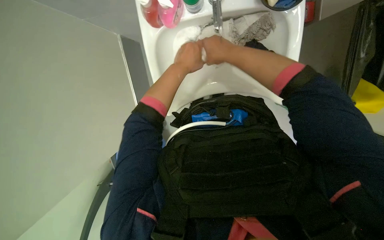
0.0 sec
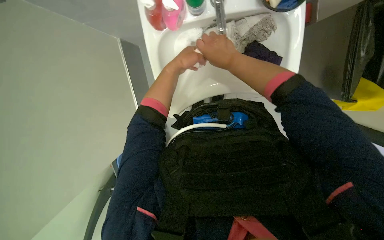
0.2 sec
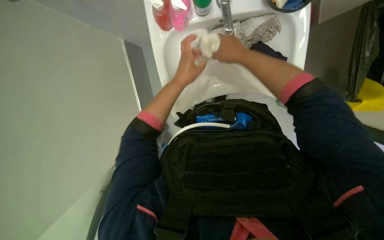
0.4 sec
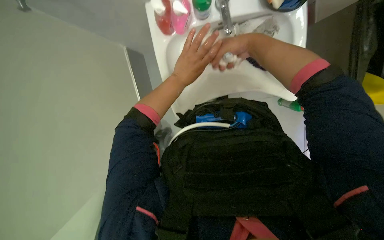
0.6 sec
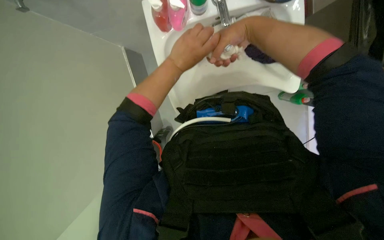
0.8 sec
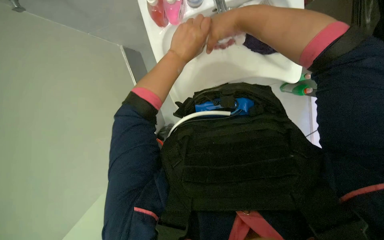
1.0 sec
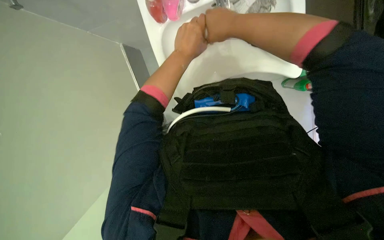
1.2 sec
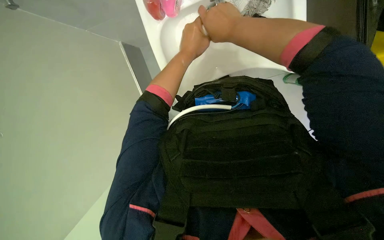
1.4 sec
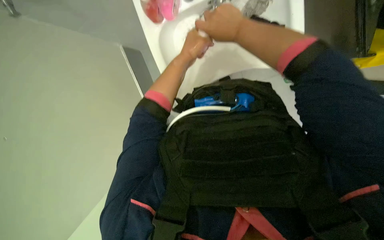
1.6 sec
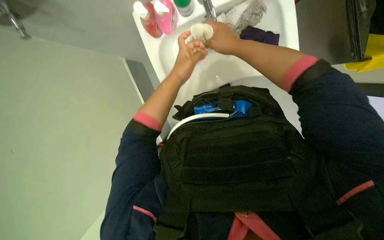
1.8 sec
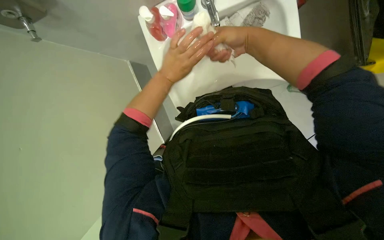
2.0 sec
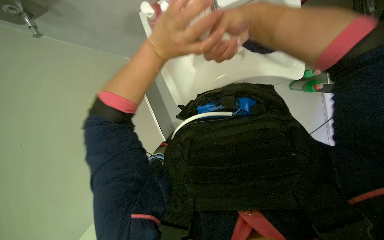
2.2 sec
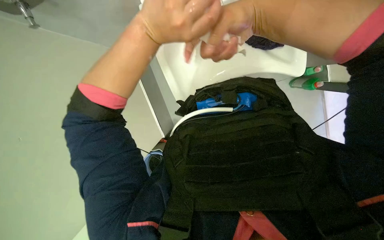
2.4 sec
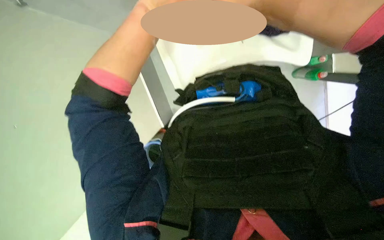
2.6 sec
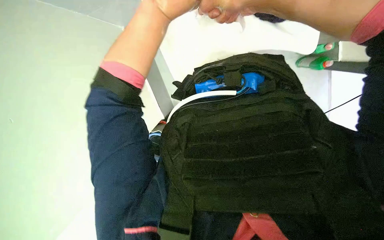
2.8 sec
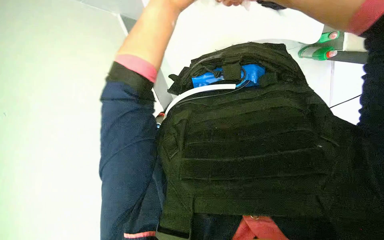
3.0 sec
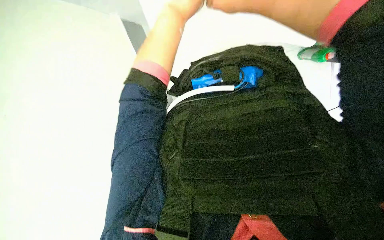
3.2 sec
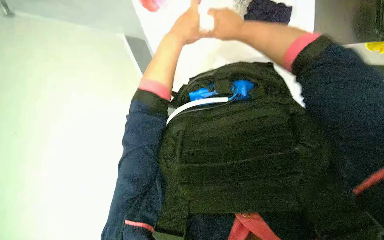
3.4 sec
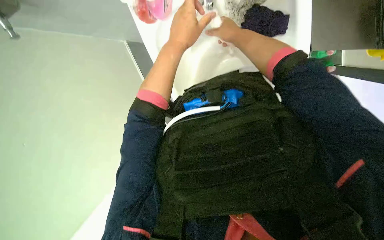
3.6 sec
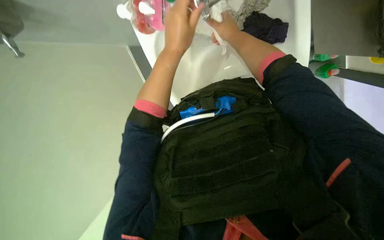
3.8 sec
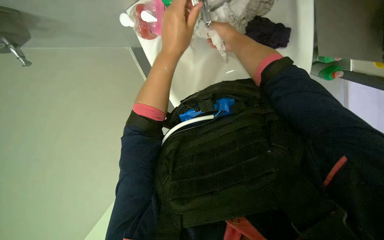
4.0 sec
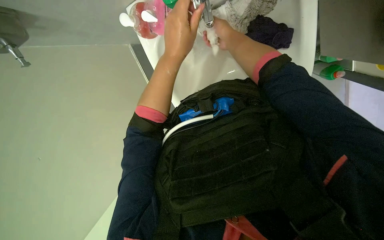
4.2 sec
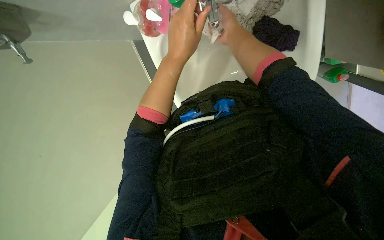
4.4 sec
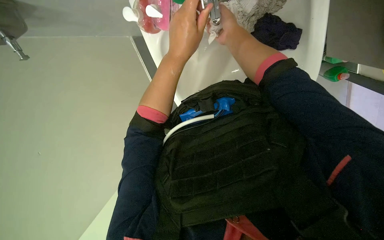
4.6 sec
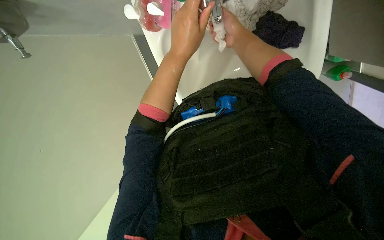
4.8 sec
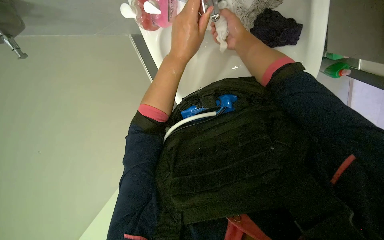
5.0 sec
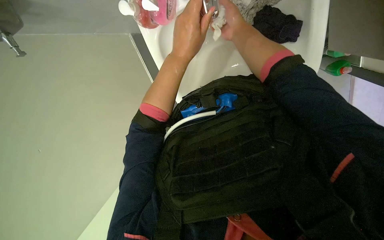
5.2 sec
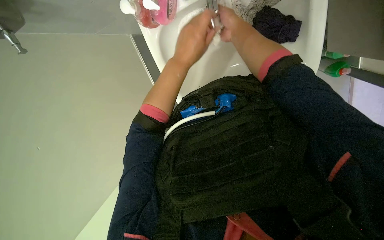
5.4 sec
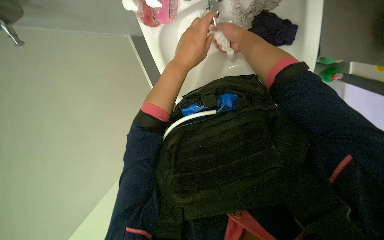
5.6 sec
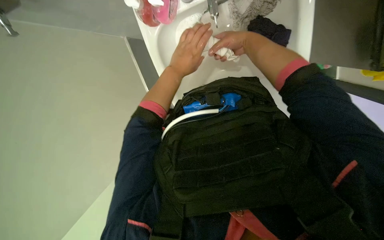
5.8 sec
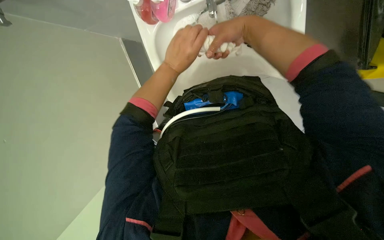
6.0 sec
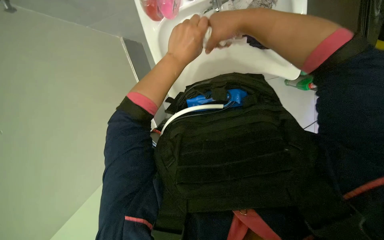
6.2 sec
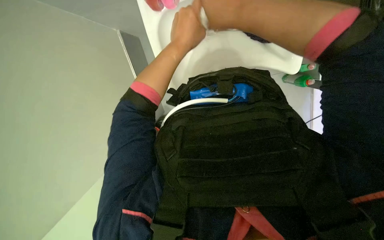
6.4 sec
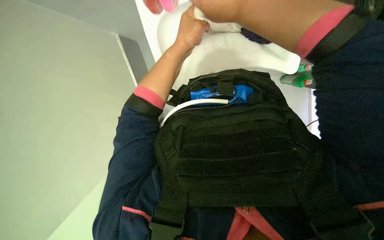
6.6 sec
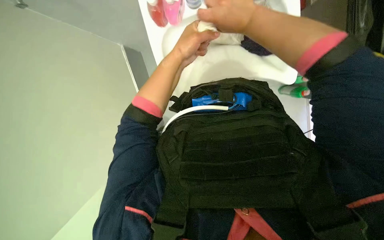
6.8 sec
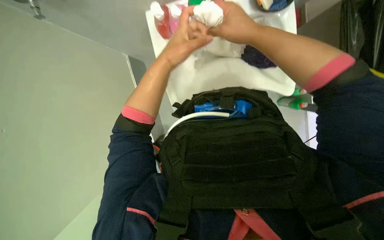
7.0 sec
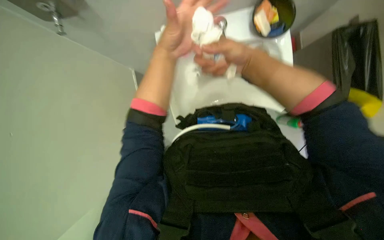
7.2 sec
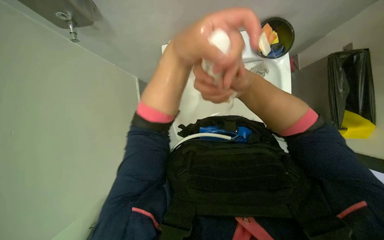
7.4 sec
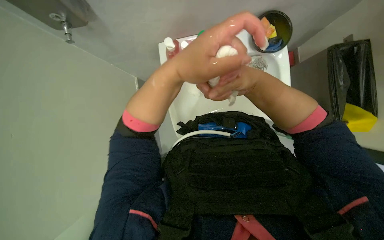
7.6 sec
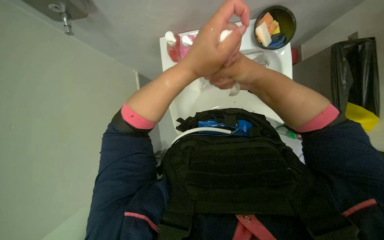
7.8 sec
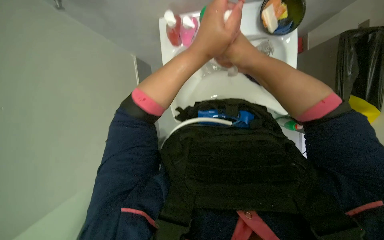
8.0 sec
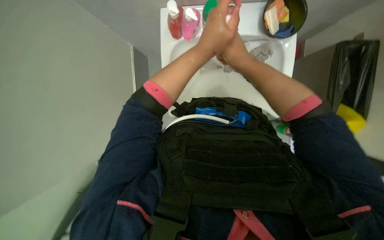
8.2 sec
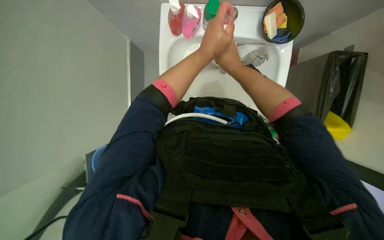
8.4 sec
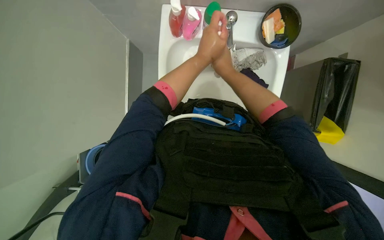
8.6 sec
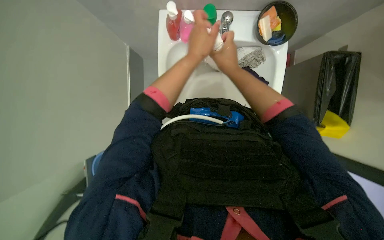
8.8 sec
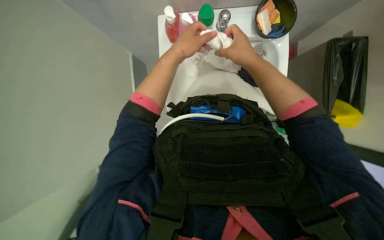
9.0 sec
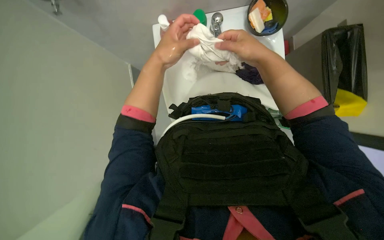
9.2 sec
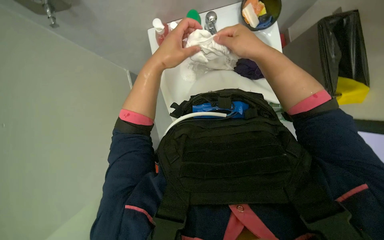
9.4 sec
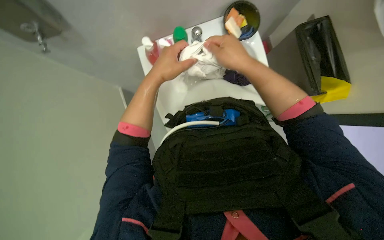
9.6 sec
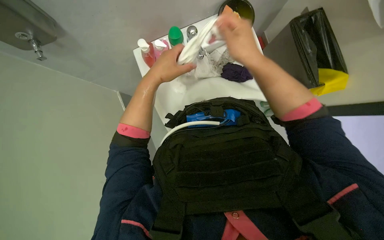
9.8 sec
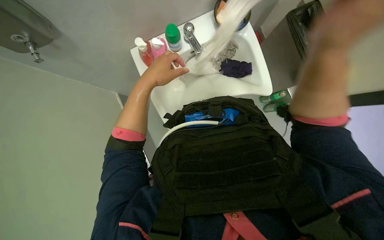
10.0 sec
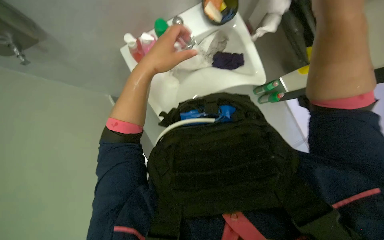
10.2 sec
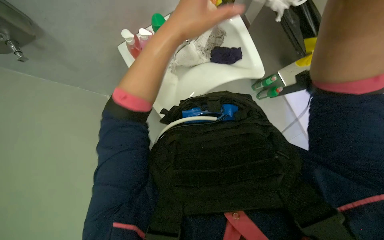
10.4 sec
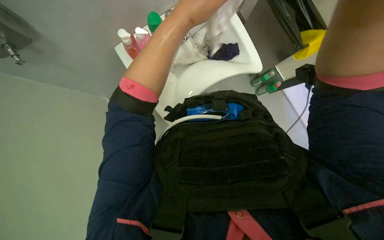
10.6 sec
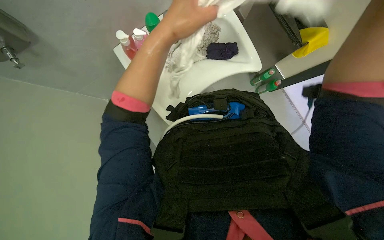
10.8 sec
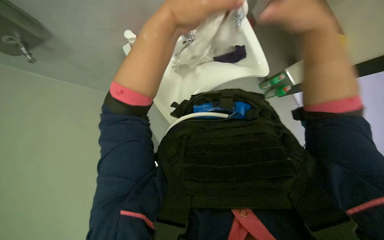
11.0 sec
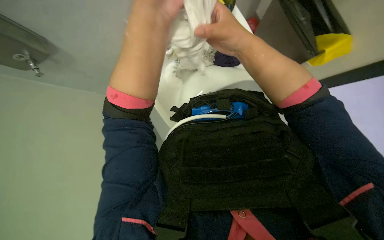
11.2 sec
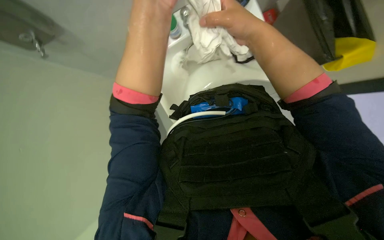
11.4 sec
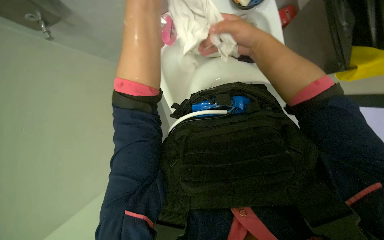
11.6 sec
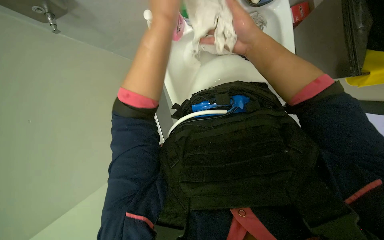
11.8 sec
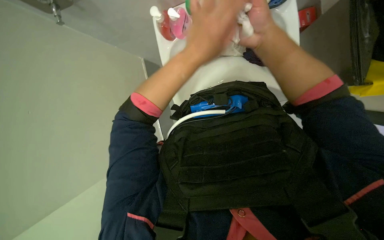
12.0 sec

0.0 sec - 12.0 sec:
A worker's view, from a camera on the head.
Job: preparing cleaning supplies.
The whole recording: Washing cloths in sink. The worker washes a purple cloth in the sink, scrubbing and rinsing it.
0.0 sec - 1.6 sec: The hands make small movements and keep their place.
1.6 sec - 3.0 sec: The view tilts roughly 10 degrees downward.
3.0 sec - 4.4 sec: The wearer looks roughly 15 degrees further upward.
4.4 sec - 6.0 sec: The left hand shifts roughly 10 cm farther from the camera.
6.0 sec - 7.6 sec: The camera pitches upward, by roughly 15 degrees. The right hand goes approximately 10 cm down the picture.
9.0 sec - 10.4 sec: The left hand shifts approximately 15 cm nearer to the camera.

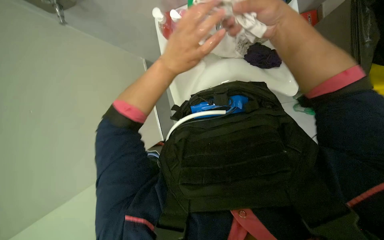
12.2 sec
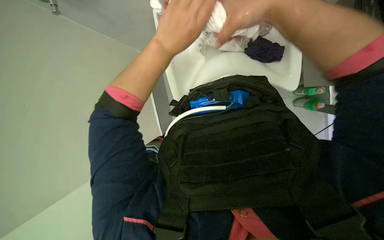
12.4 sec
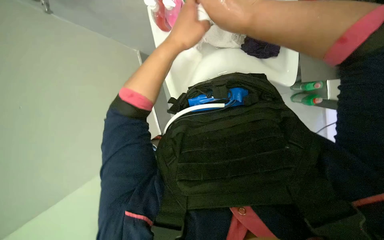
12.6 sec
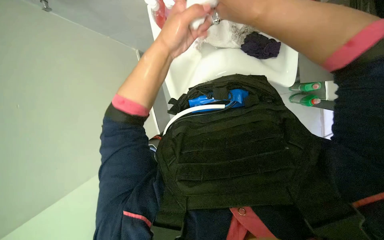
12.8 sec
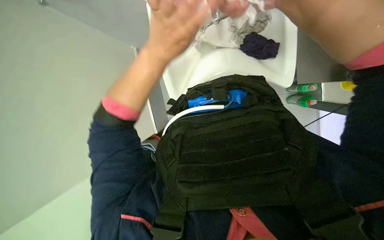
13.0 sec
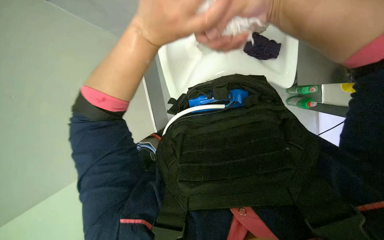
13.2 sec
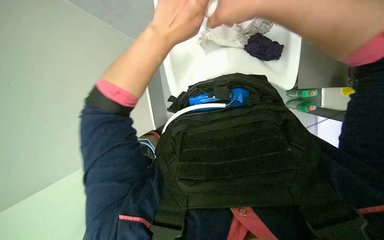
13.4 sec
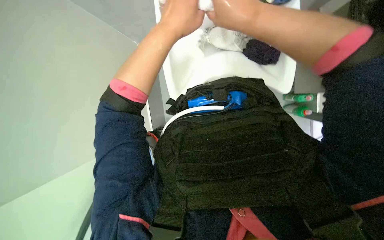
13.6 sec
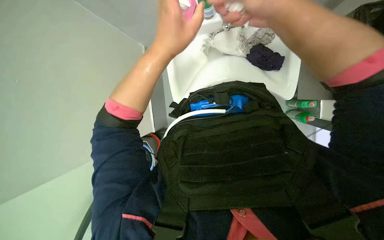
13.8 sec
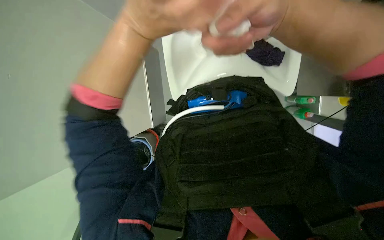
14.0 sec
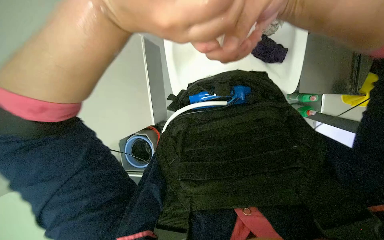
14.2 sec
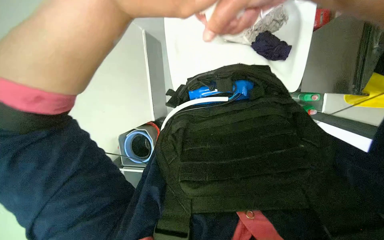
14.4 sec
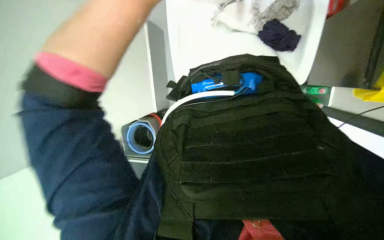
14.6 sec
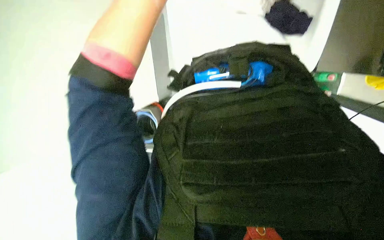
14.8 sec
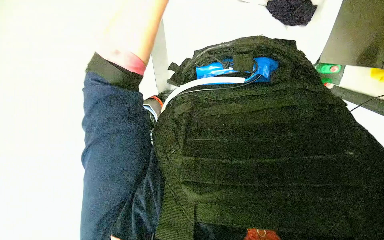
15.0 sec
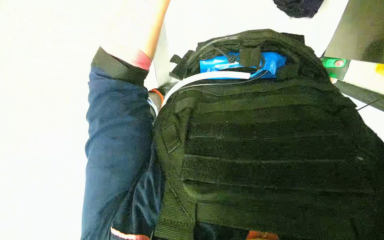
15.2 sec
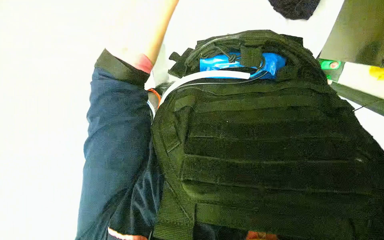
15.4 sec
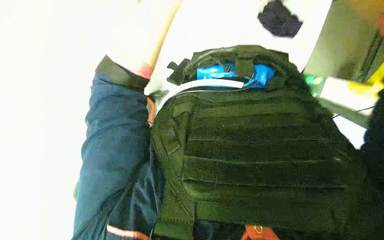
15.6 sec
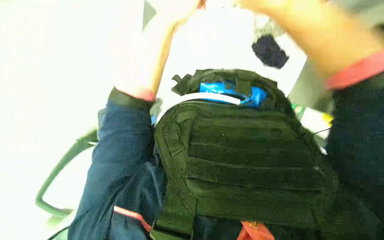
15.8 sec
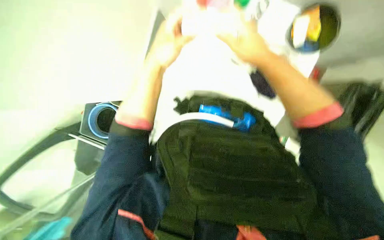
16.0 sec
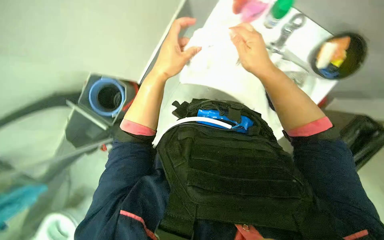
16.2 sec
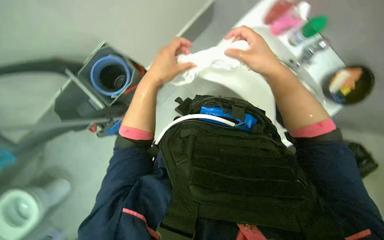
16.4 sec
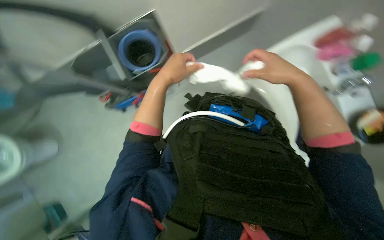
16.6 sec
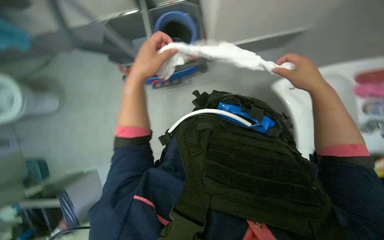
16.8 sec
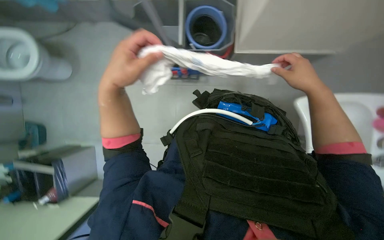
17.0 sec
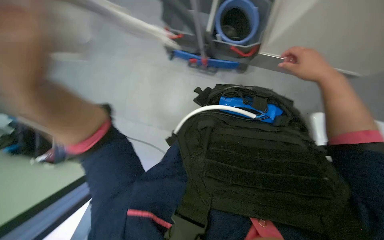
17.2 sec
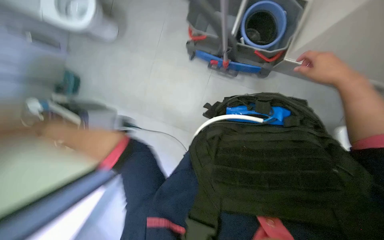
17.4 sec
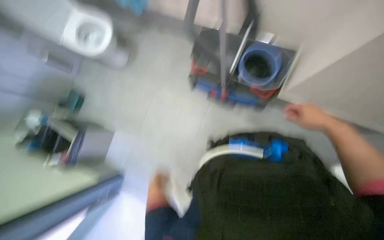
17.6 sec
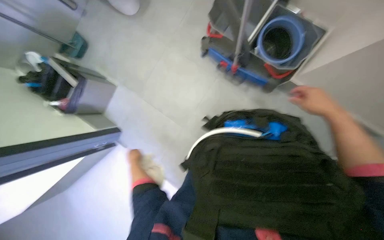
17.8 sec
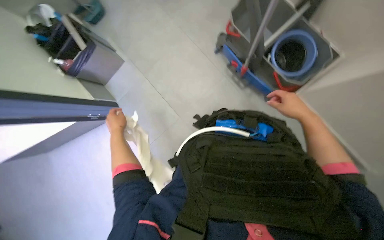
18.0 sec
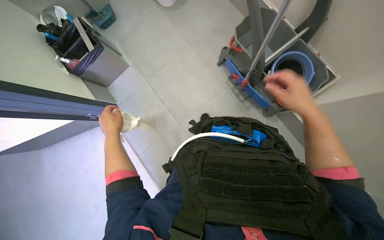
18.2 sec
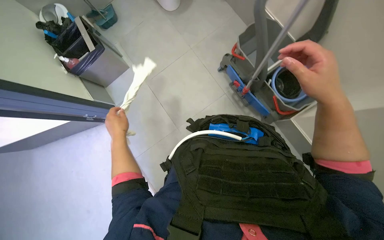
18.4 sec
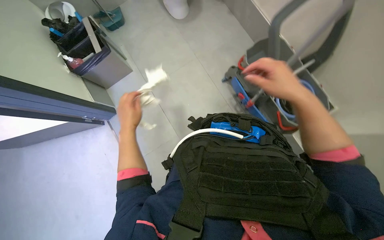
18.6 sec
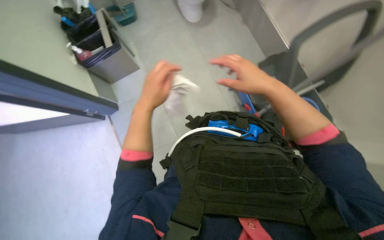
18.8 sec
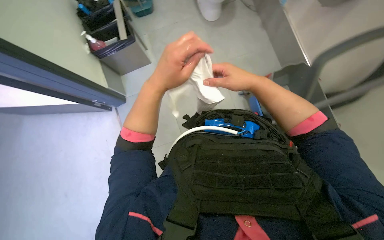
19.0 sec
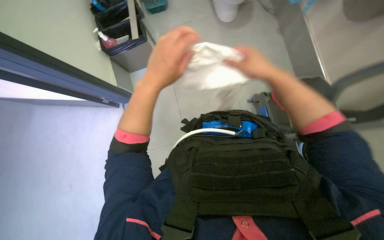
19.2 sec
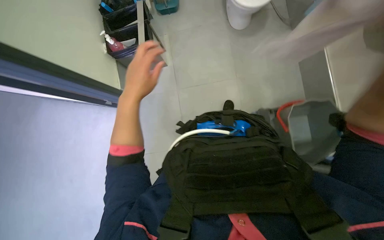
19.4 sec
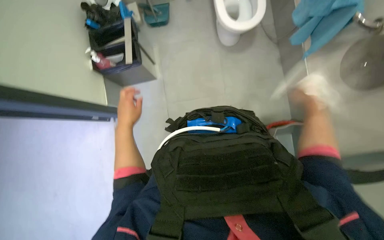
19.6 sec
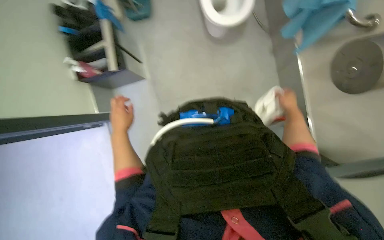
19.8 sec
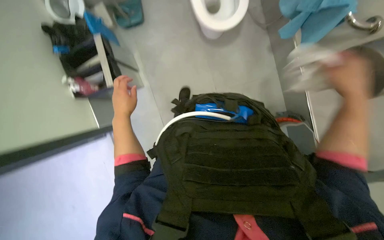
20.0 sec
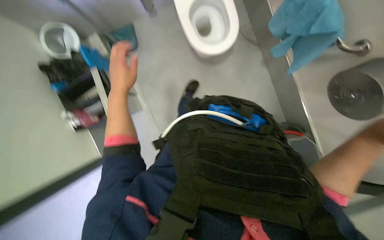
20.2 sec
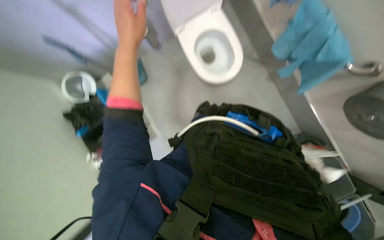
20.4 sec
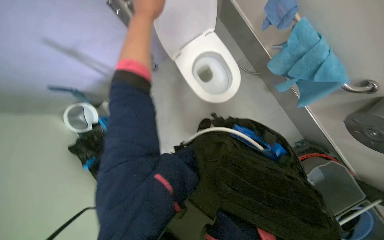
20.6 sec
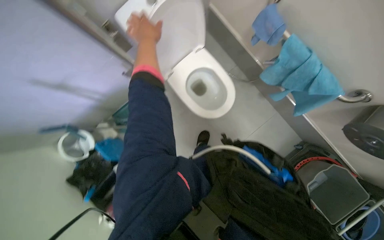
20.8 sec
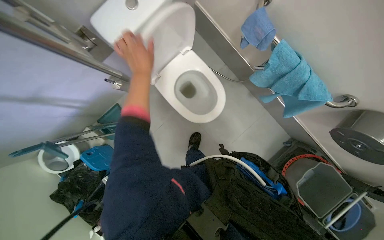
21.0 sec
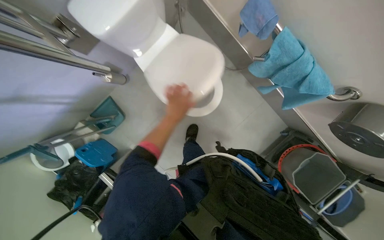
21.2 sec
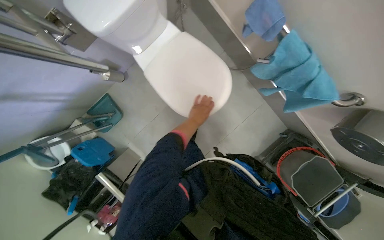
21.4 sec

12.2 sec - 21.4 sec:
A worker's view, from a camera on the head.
Job: preparing cleaning supplies.
The whole recording: Washing cloths in sink. The worker washes a purple cloth in the sink, scrubbing and rinsing it.
13.8 sec - 15.2 sec: The view tilts roughly 20 degrees downward.
15.2 sec - 16.8 sec: The wearer looks some 15 degrees further upward.
18.4 sec - 19.8 sec: The left hand moves about 15 cm nearer to the camera and comes back.
19.8 sec - 21.4 sec: The head travels roughly 70 cm. The scene turns some 30 degrees counterclockwise in the picture.
